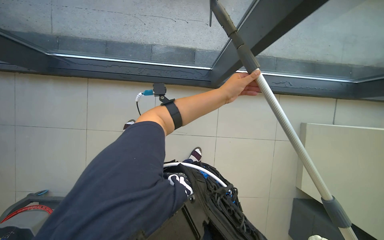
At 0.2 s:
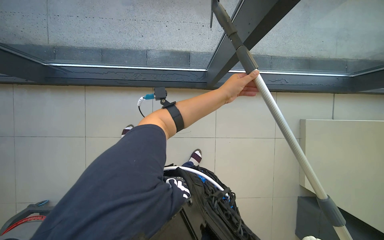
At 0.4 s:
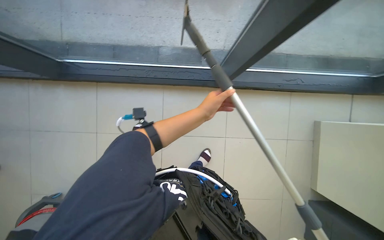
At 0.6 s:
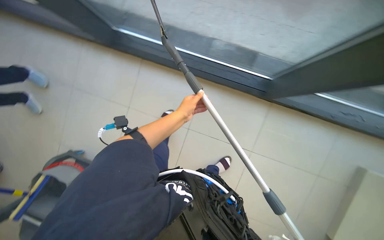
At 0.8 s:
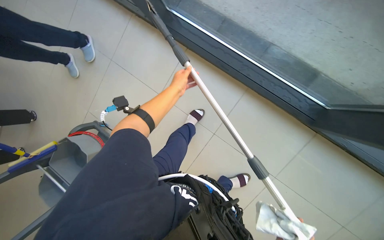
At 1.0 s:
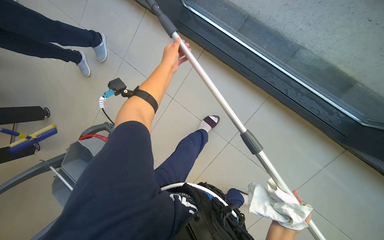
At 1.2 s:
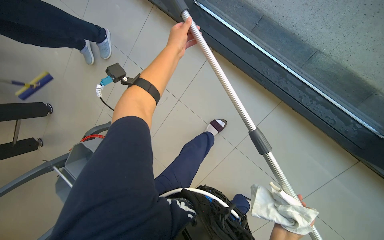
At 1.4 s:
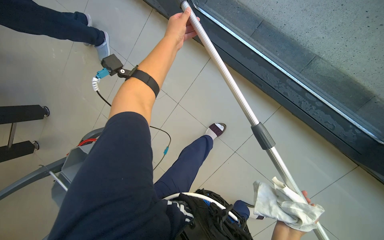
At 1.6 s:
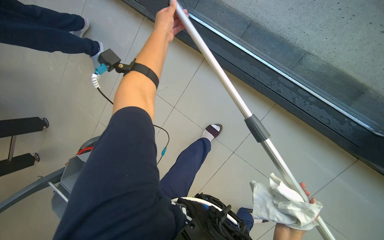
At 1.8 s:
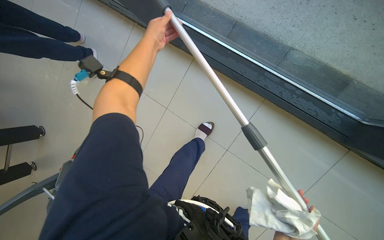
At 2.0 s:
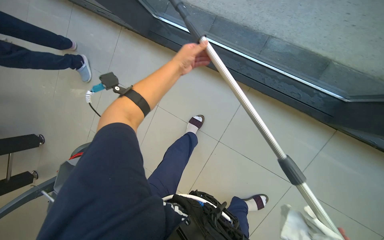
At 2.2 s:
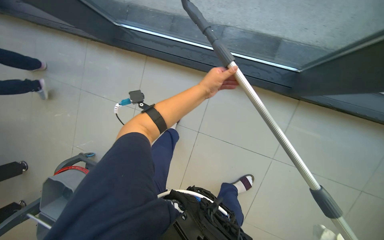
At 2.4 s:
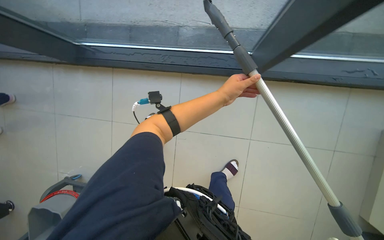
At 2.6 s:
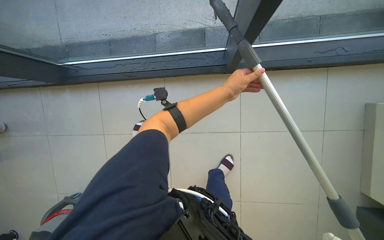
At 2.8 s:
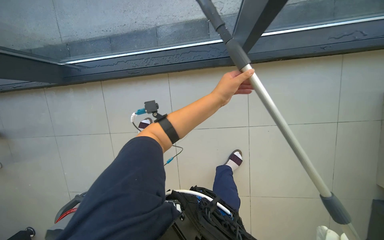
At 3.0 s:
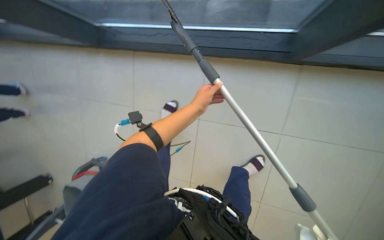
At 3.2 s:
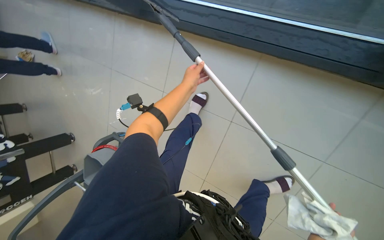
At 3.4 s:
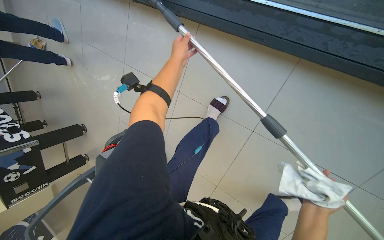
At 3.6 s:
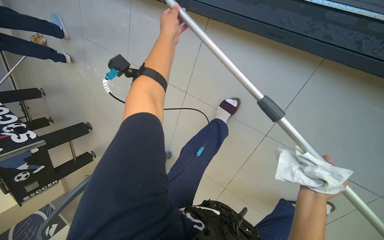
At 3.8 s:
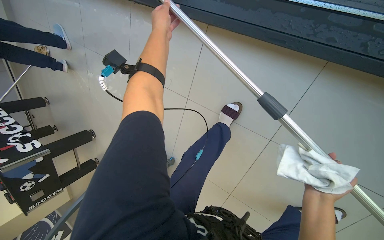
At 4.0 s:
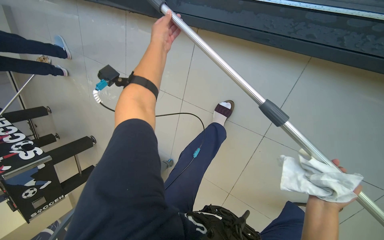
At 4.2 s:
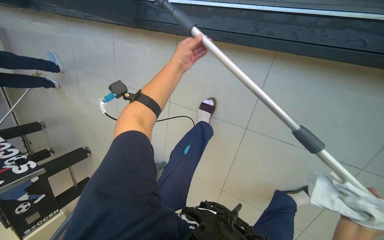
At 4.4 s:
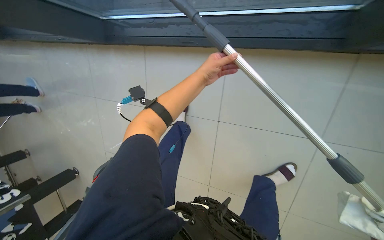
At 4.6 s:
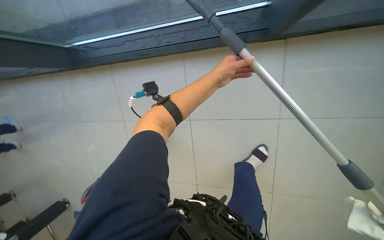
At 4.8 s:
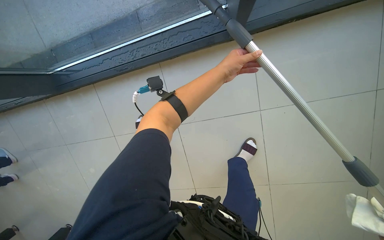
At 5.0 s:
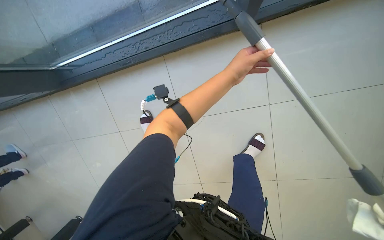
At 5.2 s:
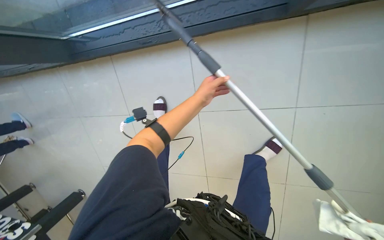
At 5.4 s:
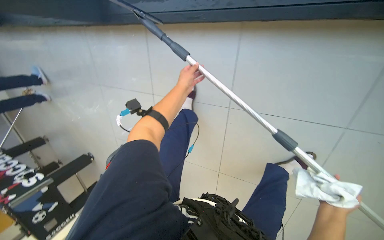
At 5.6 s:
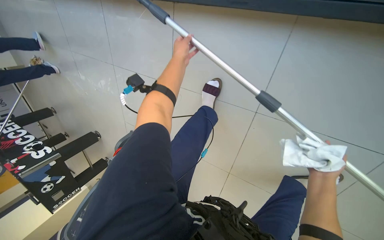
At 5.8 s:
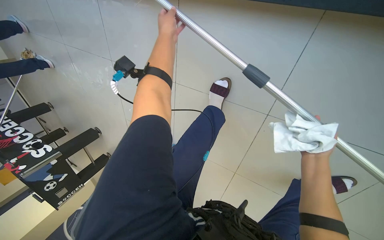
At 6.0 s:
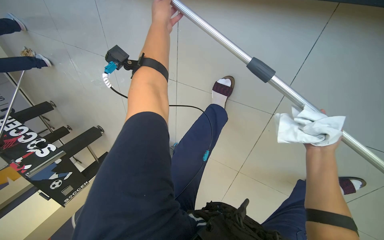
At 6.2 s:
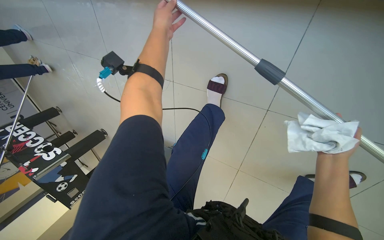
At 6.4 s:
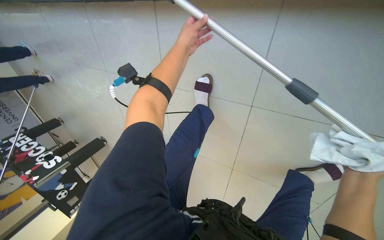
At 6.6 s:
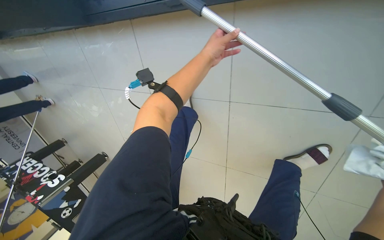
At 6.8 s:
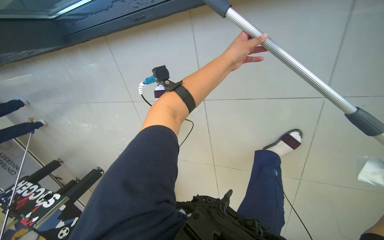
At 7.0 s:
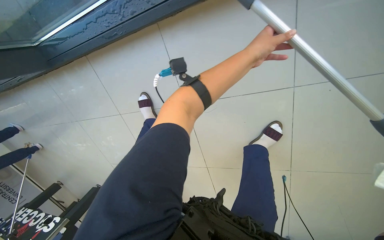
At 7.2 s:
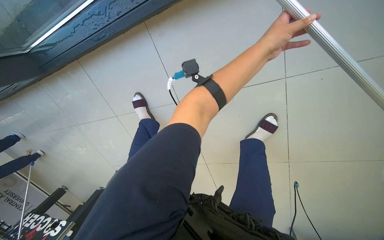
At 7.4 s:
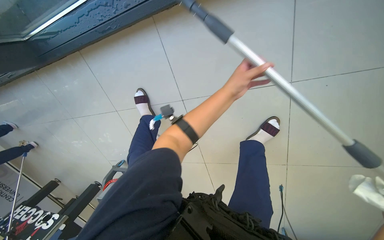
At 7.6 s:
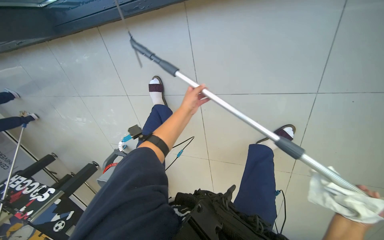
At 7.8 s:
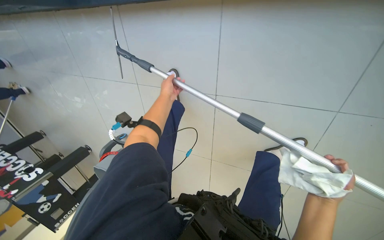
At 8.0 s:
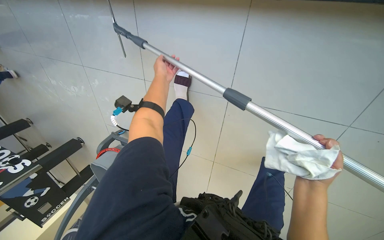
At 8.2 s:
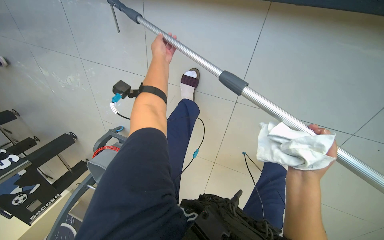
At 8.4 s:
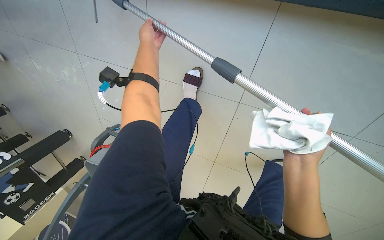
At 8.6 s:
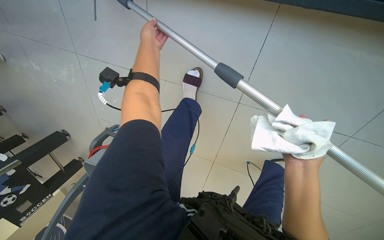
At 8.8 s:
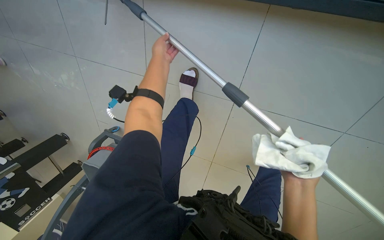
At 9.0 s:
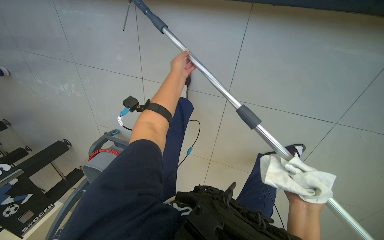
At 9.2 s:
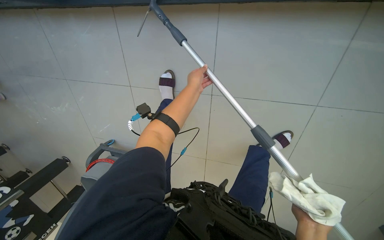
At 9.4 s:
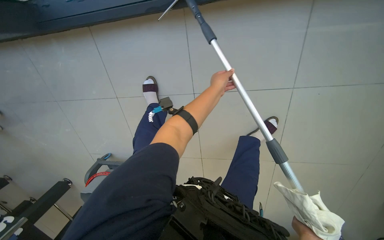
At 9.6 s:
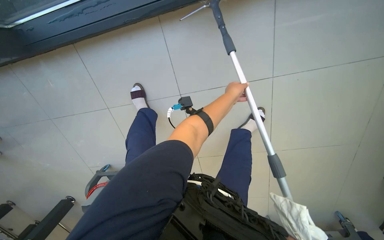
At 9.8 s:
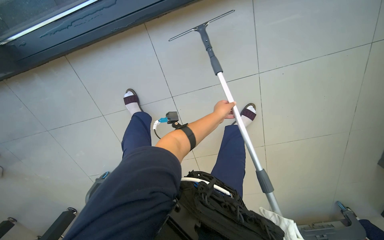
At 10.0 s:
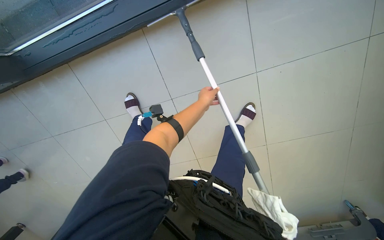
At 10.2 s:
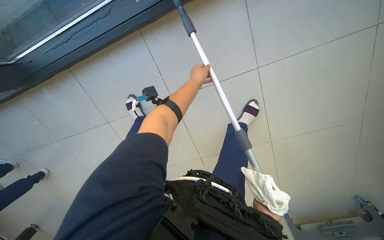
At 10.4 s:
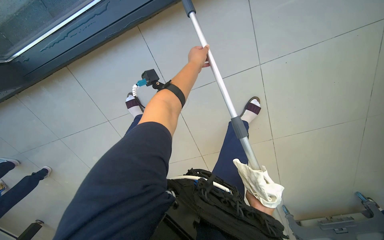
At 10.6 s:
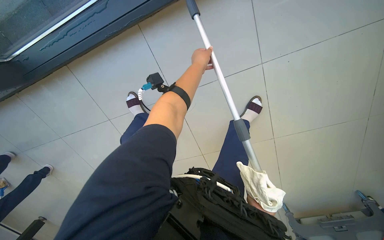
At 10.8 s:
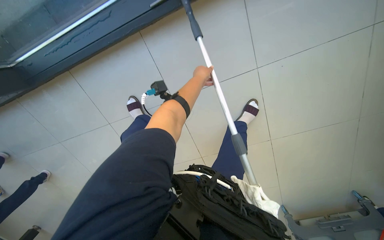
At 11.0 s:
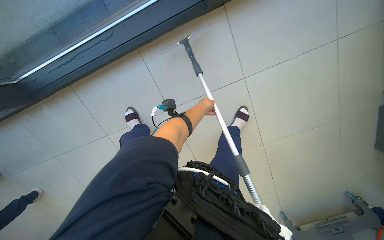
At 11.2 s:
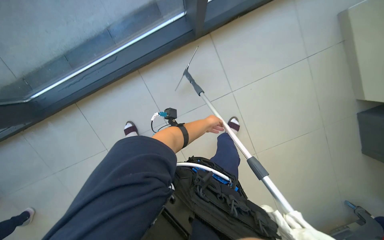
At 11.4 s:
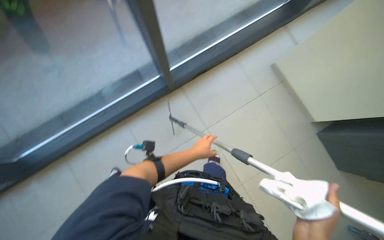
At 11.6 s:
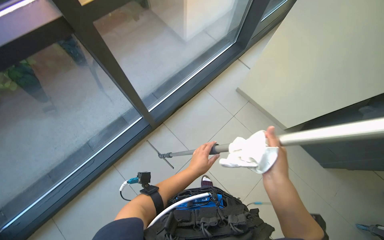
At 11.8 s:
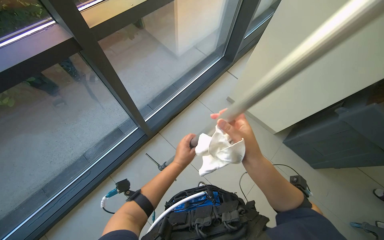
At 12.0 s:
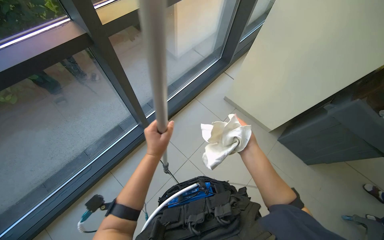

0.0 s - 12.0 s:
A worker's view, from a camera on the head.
Job: cleaning windows.
The whole recording: Cleaning glass panels and frames. The worker cleans the glass panels and their frames using a squeegee on a pole and a cloth.
0.0 s - 1.6 s: The camera is carried roughly 1.5 m.
1.6 s - 3.0 s: The left hand shifts about 30 cm down the picture and to the right.
3.0 s - 4.4 s: The left hand heads up the picture, covering some 20 cm.
6.0 s - 7.6 s: The camera travels roughly 40 cm.
9.0 s - 10.4 s: The left hand is displaced to the right by some 10 cm.
10.4 s - 12.0 s: The camera travels about 60 cm. The head rotates some 30 degrees to the right. The view tilts approximately 50 degrees upward.

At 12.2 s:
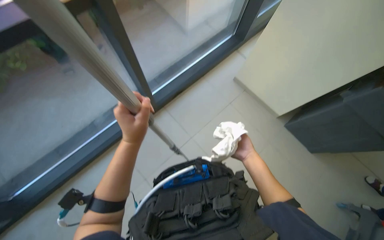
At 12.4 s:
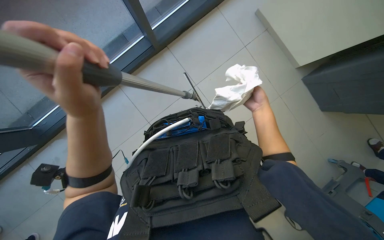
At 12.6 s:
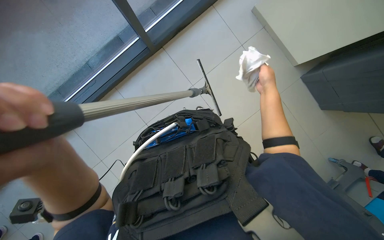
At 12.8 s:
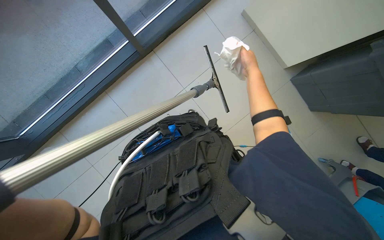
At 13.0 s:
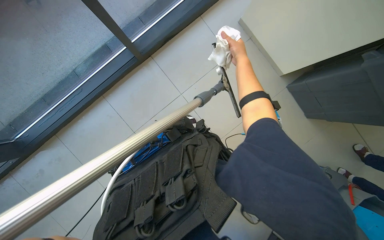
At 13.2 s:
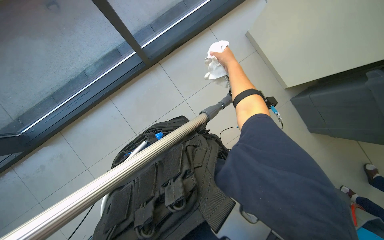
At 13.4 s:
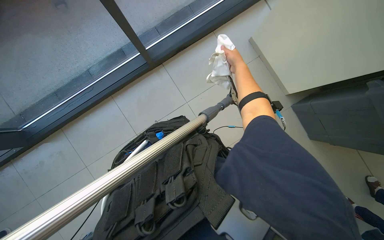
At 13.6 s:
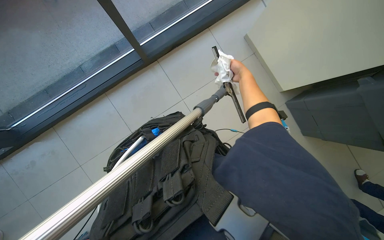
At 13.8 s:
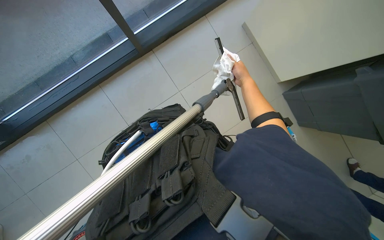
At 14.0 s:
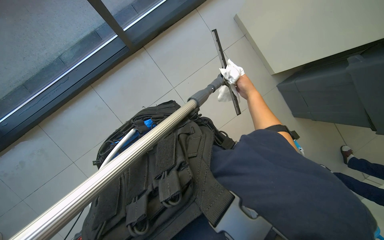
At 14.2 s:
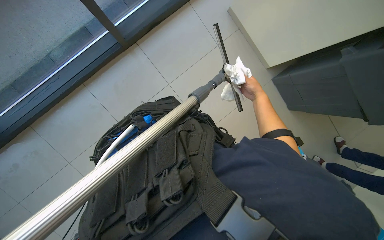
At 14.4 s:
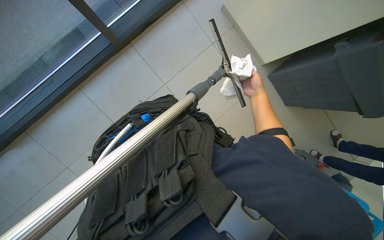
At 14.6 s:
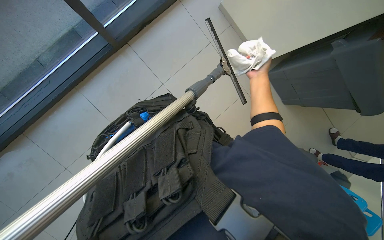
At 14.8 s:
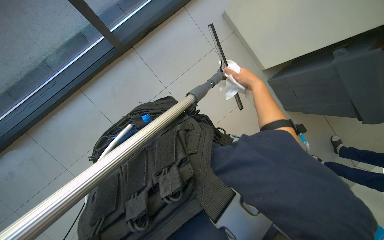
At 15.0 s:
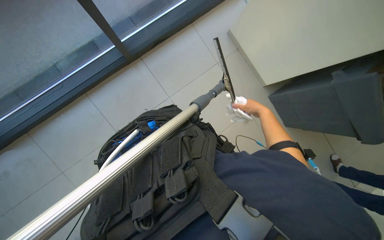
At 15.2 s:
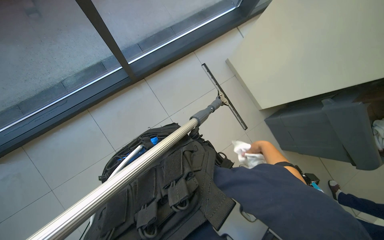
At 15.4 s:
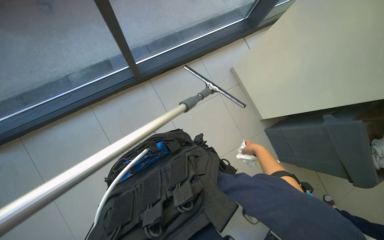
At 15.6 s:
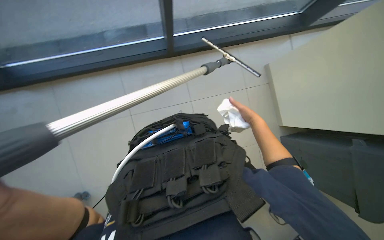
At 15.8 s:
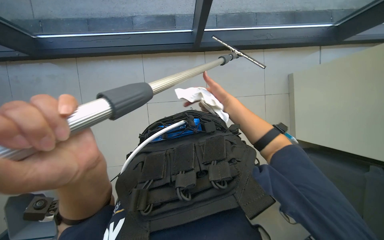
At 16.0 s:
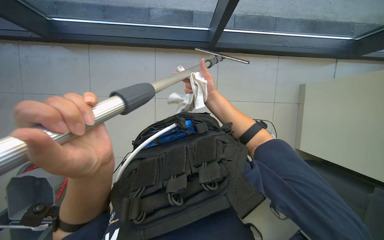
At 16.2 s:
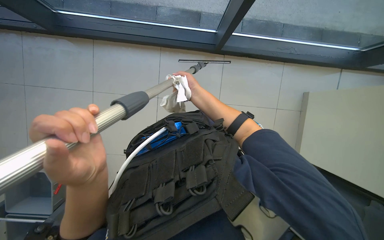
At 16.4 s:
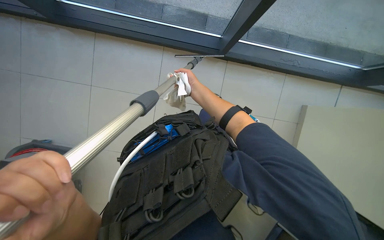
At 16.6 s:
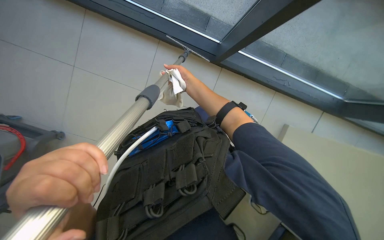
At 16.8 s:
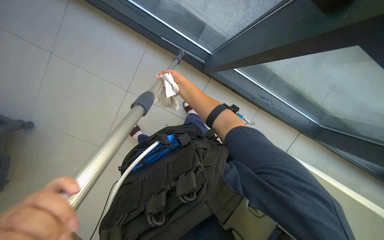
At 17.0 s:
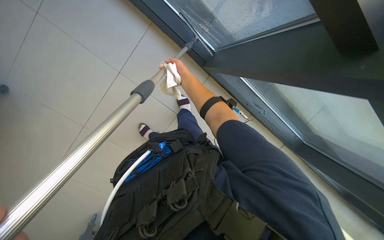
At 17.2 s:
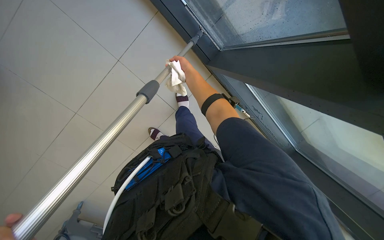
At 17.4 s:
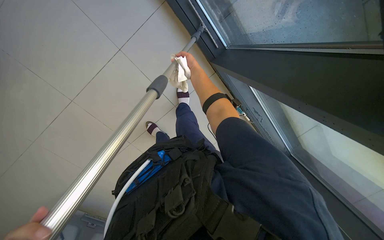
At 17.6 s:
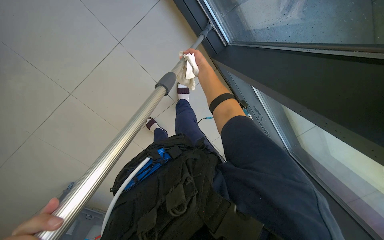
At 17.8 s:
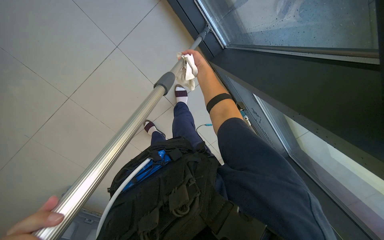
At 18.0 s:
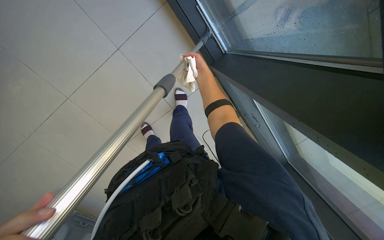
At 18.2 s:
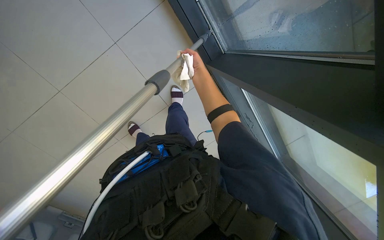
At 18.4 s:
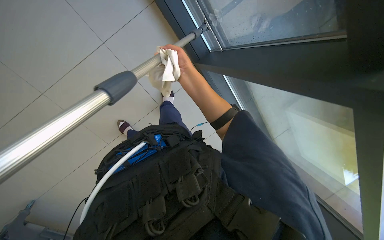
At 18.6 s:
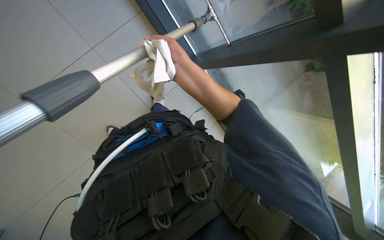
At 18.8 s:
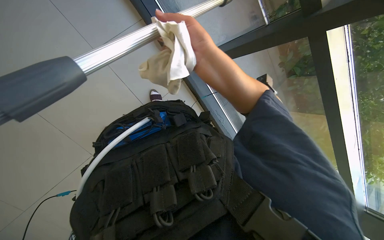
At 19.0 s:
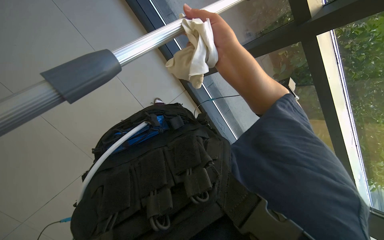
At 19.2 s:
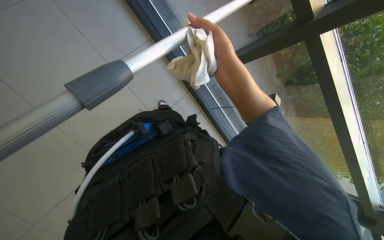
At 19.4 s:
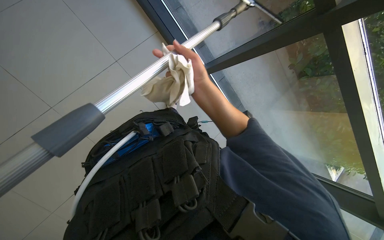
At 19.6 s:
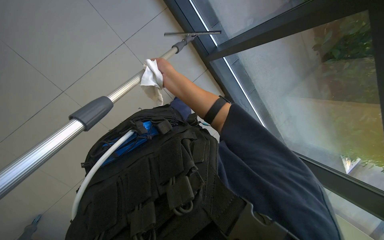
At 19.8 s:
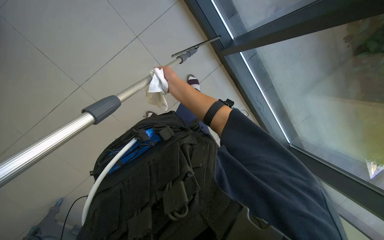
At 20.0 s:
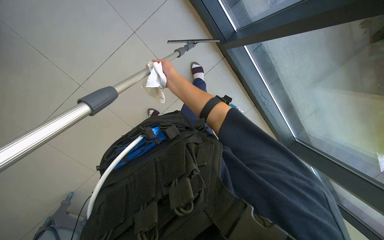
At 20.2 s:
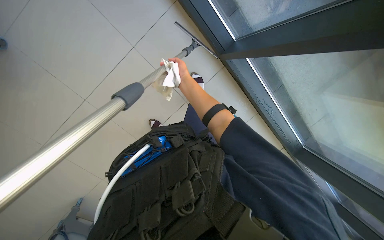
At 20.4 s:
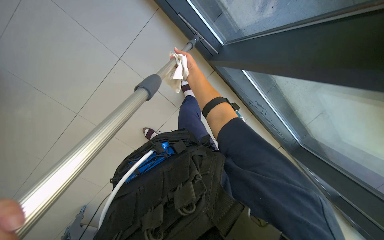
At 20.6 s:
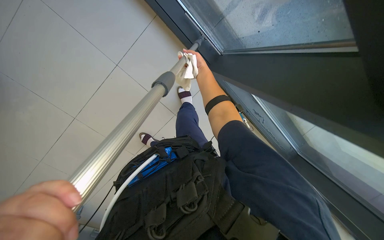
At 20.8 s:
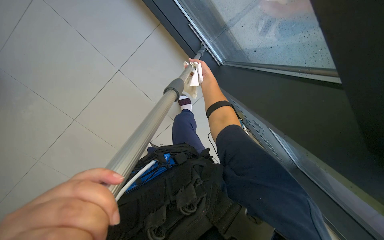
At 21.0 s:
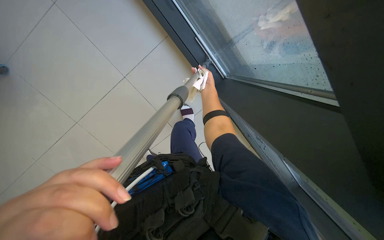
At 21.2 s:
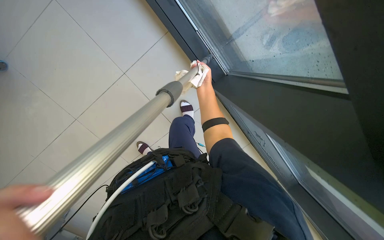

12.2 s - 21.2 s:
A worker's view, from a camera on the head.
Job: cleaning windows.
The whole recording: Cleaning glass panels and frames. The worker cleans the glass panels and their frames using a squeegee on a pole and a cloth.
12.2 s - 13.8 s: The right hand shifts roughly 15 cm up the picture.
13.8 s - 15.2 s: The right hand travels to the right and down the picture by some 20 cm.
15.2 s - 16.6 s: Everything in view rotates roughly 55 degrees clockwise.
16.6 s - 18.2 s: The camera is aimed about 15 degrees further to the right. Everything in view rotates some 30 degrees clockwise.
18.2 s - 19.8 s: The right hand travels nearer to the camera by about 10 cm.
